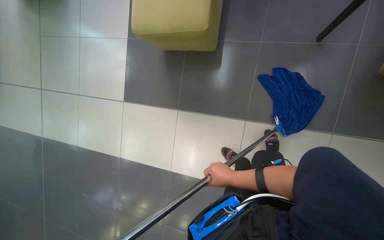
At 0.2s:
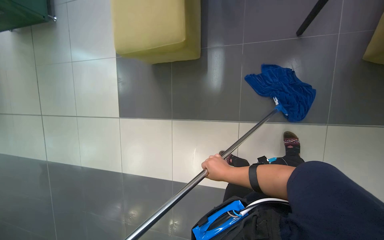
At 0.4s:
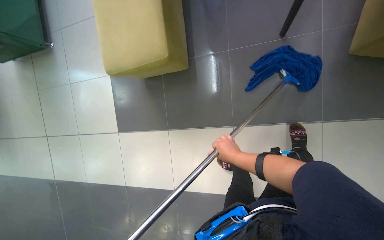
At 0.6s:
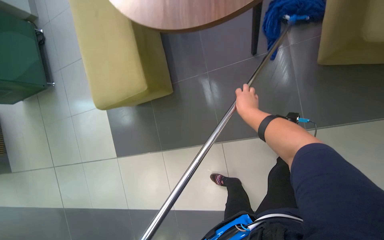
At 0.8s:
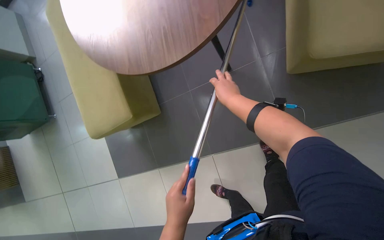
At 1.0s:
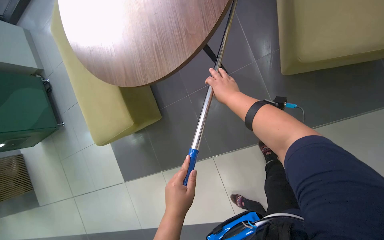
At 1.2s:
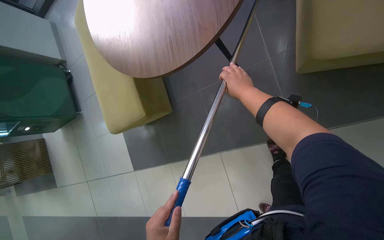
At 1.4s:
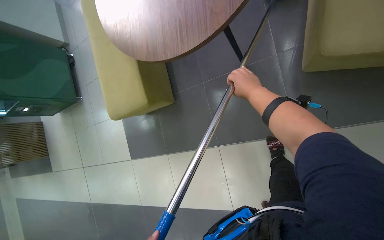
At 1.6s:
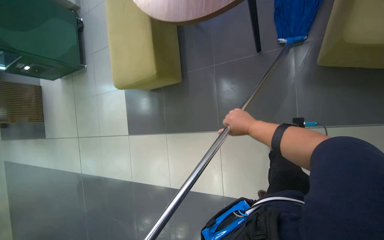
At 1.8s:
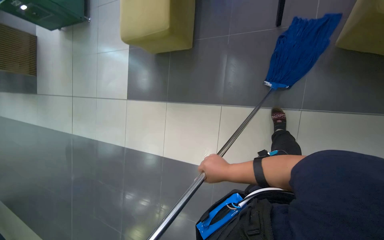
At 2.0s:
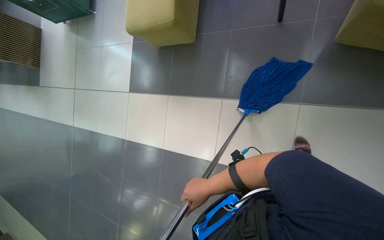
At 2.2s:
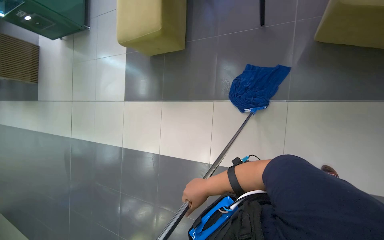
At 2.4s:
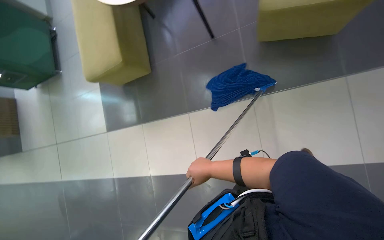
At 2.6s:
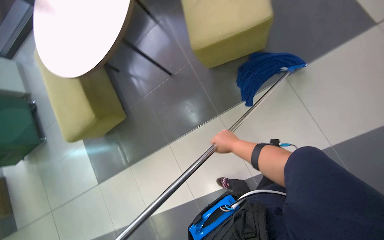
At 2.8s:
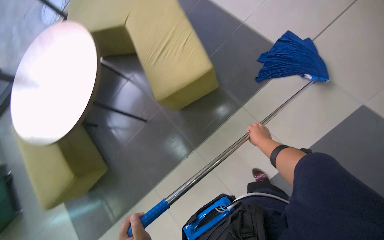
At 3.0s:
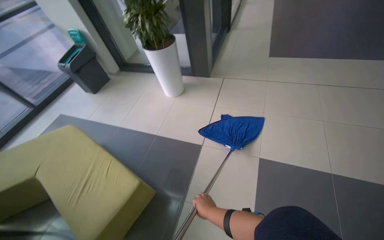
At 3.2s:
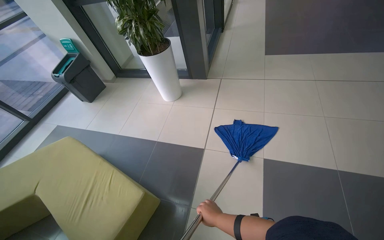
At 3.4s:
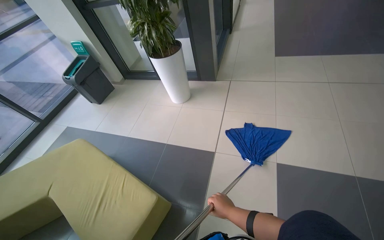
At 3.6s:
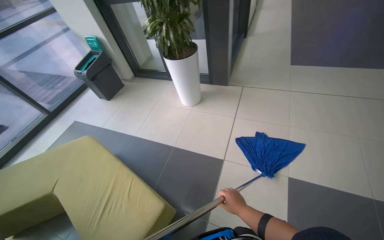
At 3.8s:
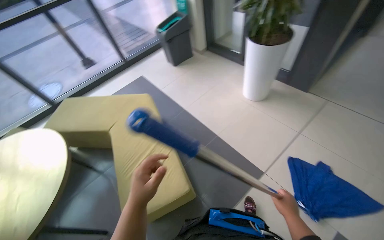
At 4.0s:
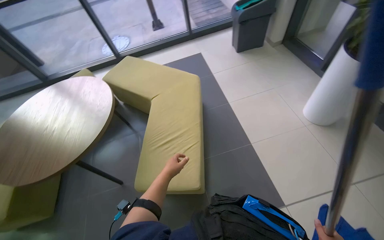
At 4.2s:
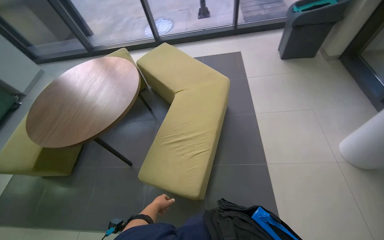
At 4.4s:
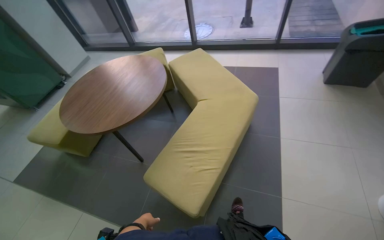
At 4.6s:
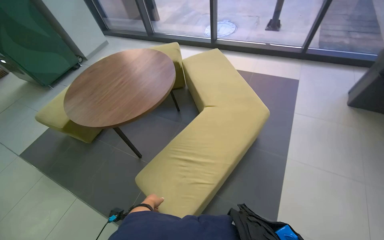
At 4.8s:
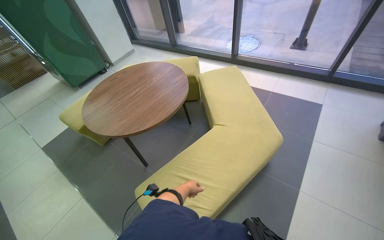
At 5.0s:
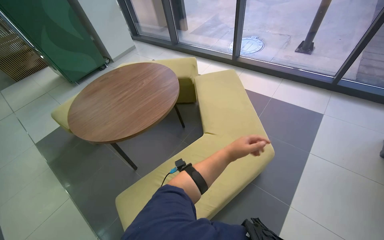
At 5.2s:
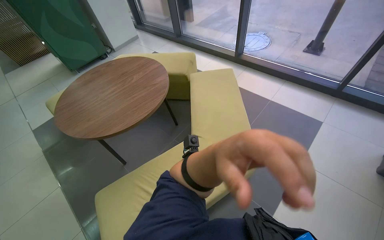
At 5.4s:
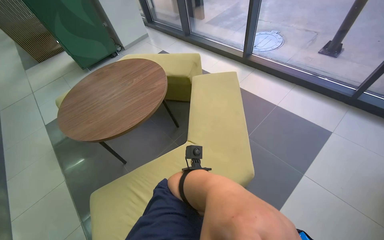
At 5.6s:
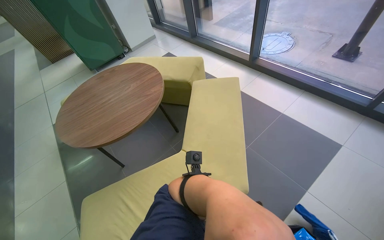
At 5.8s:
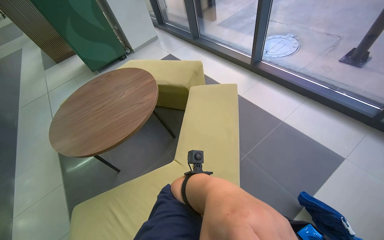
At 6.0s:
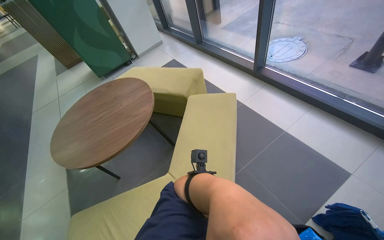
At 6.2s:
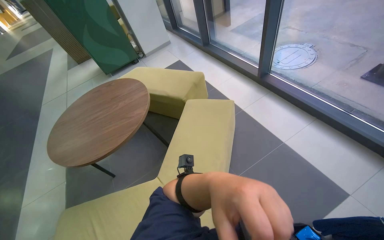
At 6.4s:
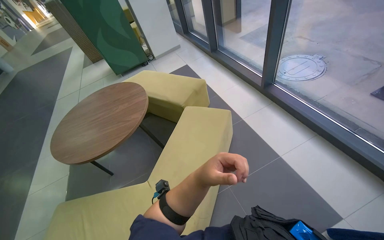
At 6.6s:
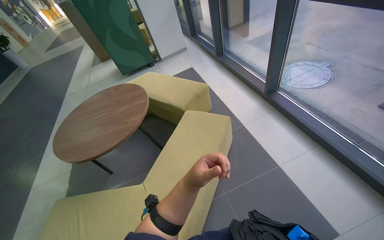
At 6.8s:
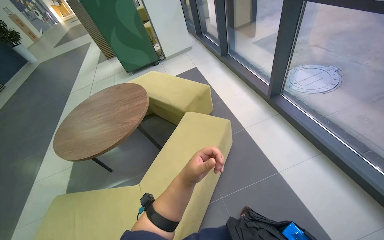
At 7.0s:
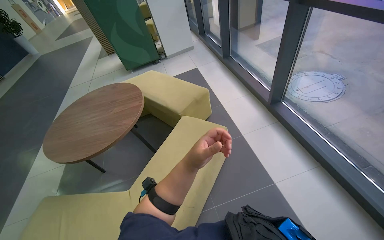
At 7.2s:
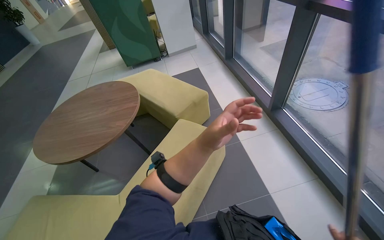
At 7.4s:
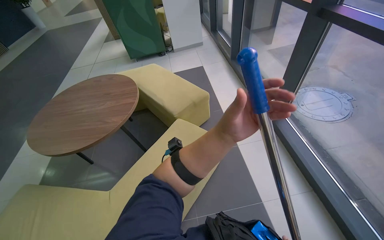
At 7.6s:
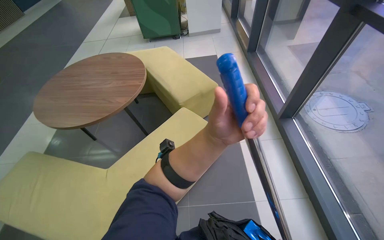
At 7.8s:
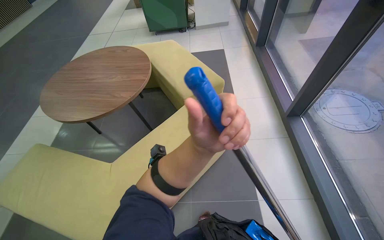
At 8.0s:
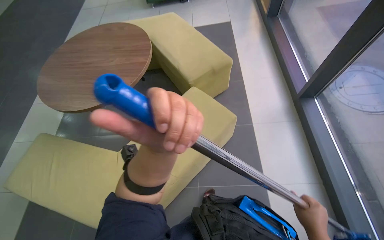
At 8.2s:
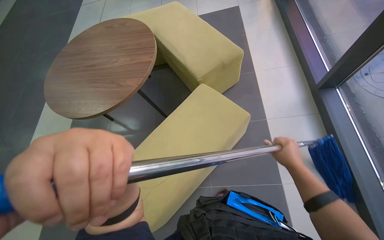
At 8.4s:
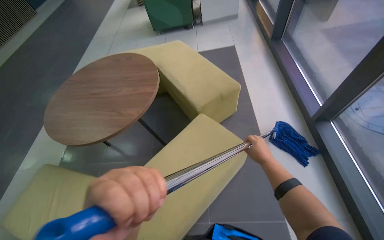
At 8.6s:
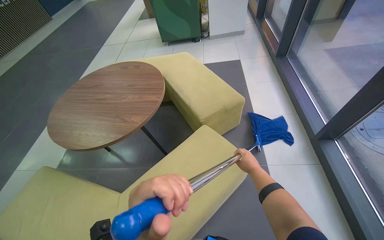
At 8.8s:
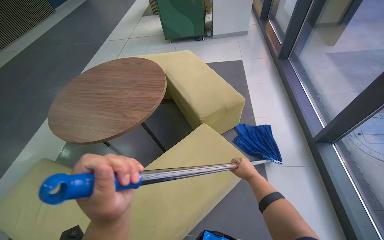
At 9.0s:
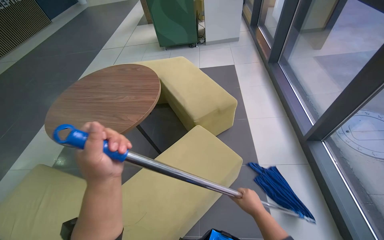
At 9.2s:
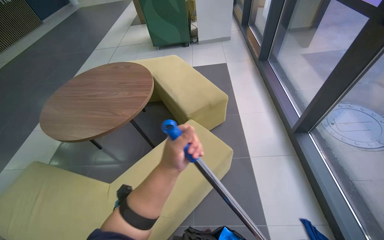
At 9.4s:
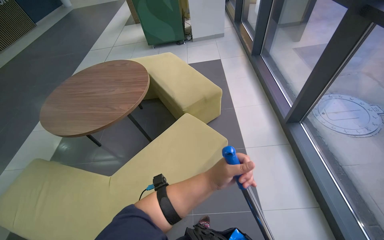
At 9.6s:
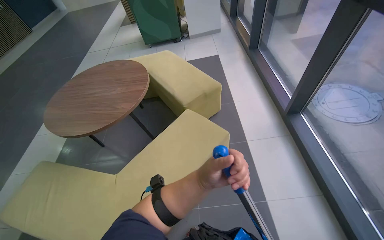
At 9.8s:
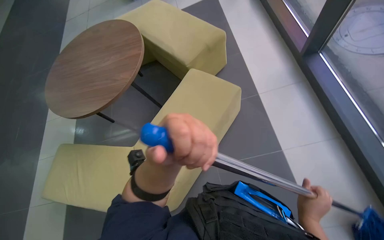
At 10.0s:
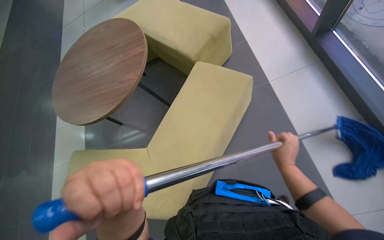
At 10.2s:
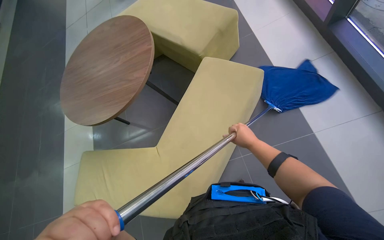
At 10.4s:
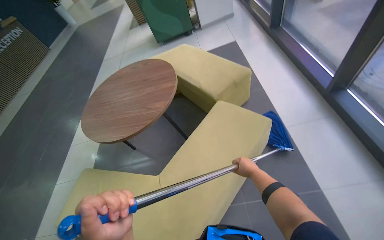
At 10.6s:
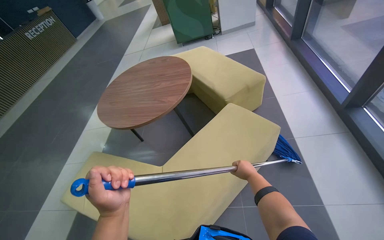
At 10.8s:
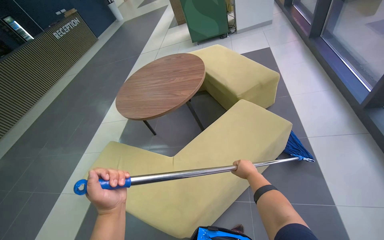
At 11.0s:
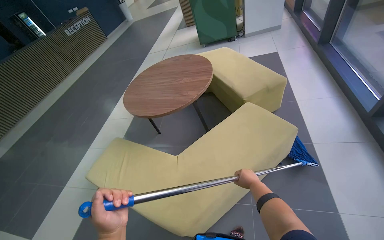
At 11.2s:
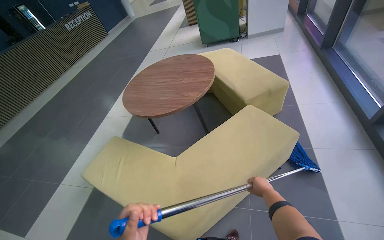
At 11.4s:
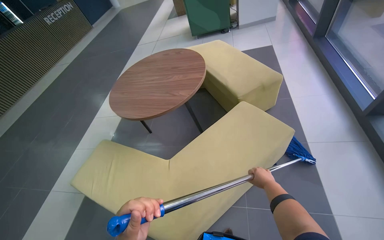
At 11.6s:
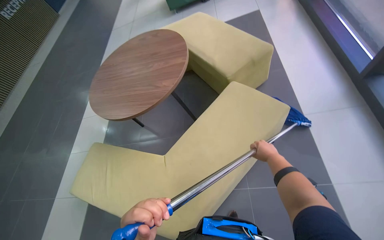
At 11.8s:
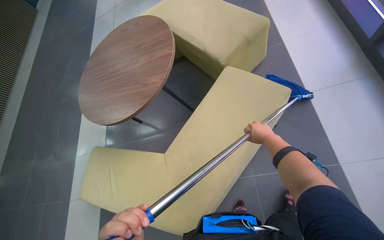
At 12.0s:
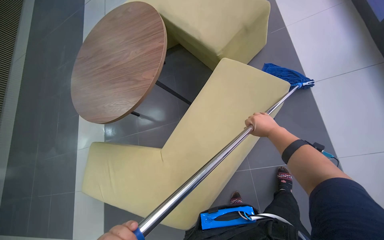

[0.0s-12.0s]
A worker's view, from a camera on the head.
Job: mopping floor.
The whole recording: Mopping floor with blue mop. The worker mops the floor with a blue mop.
4.4s to 6.0s: The camera travels about 1 m. The head turns to the left by some 40 degrees.
6.0s to 7.6s: The wearer moves some 60 cm. The head turns to the left by roughly 35 degrees.
7.6s to 9.0s: The left hand heads to the left, covering roughly 25 cm.
9.0s to 10.4s: The left hand shifts approximately 20 cm down the picture, and moves some 30 cm to the right and comes back.
10.4s to 12.0s: The wearer looks some 15 degrees further downward.

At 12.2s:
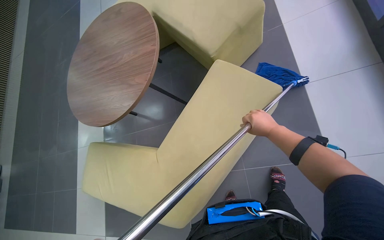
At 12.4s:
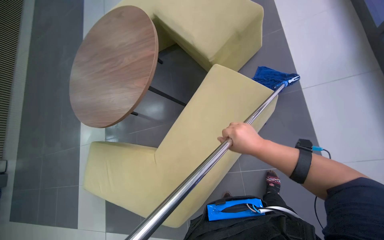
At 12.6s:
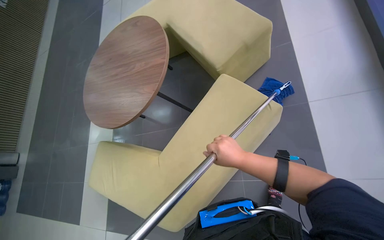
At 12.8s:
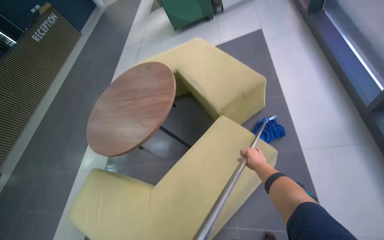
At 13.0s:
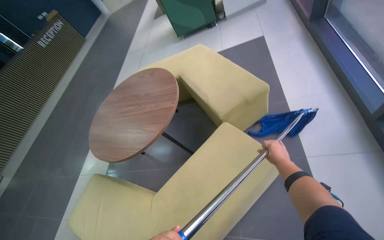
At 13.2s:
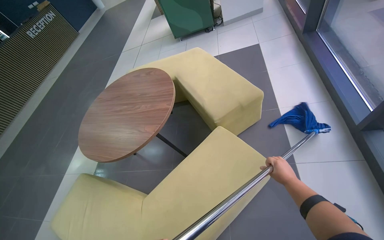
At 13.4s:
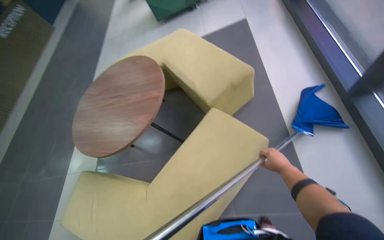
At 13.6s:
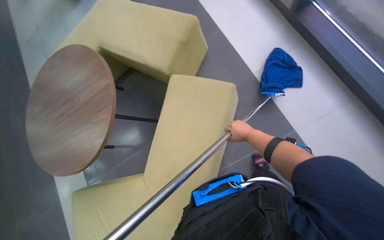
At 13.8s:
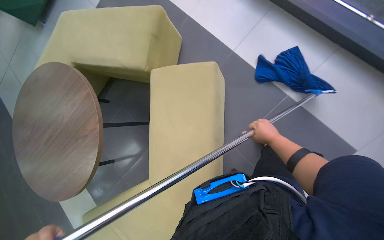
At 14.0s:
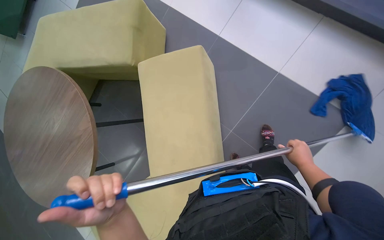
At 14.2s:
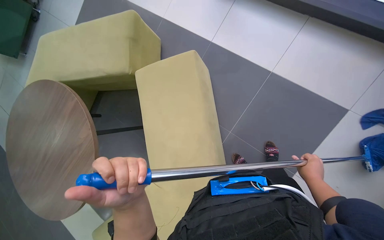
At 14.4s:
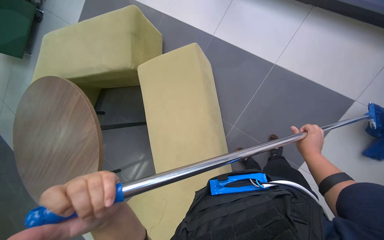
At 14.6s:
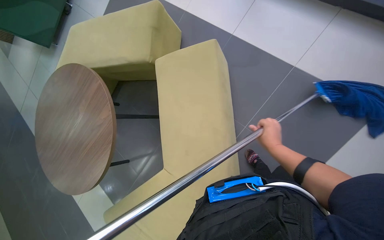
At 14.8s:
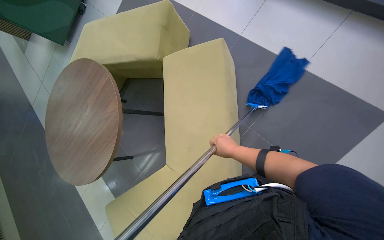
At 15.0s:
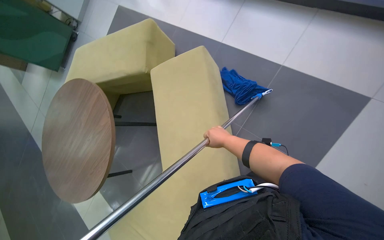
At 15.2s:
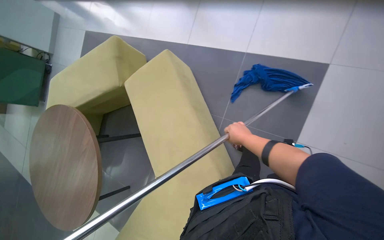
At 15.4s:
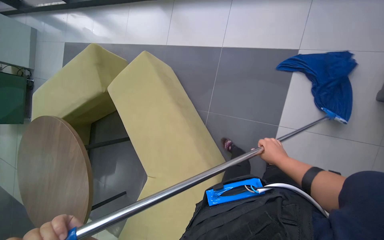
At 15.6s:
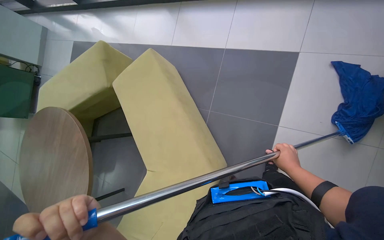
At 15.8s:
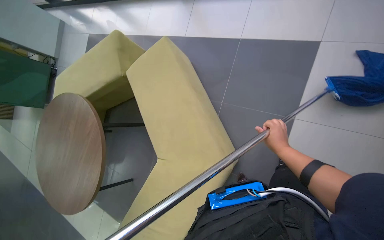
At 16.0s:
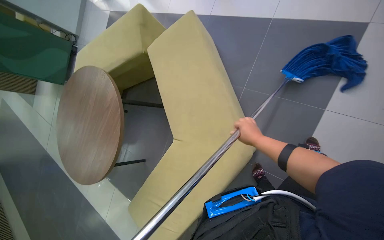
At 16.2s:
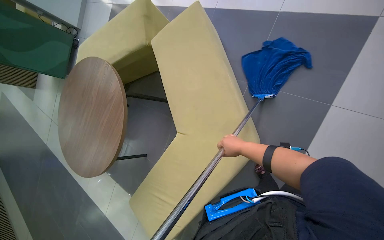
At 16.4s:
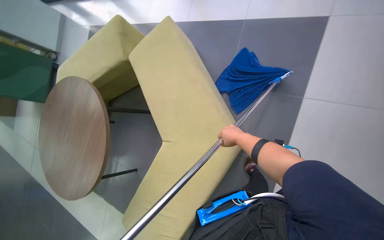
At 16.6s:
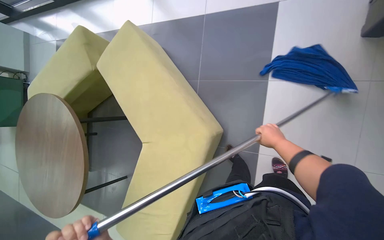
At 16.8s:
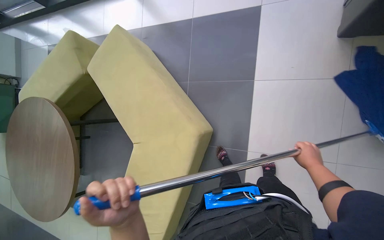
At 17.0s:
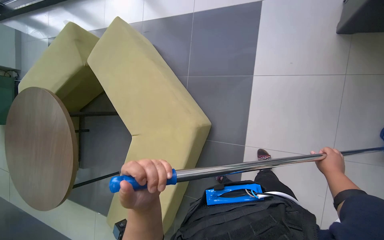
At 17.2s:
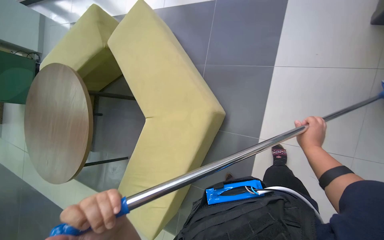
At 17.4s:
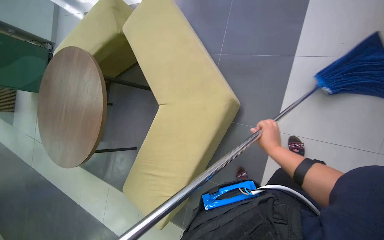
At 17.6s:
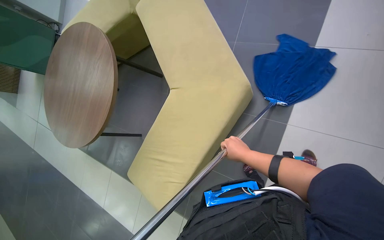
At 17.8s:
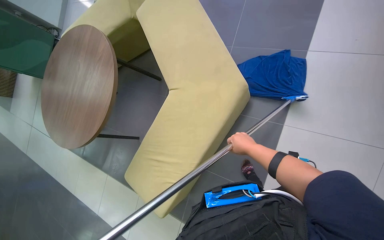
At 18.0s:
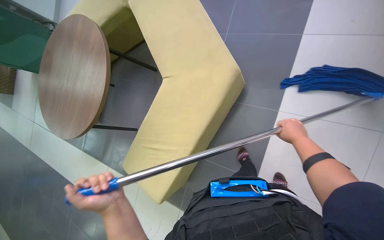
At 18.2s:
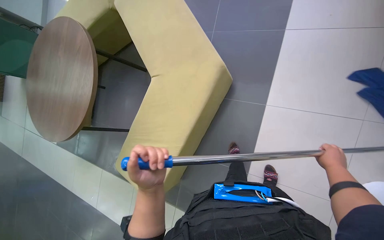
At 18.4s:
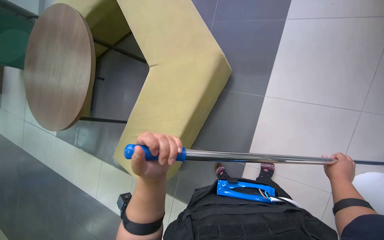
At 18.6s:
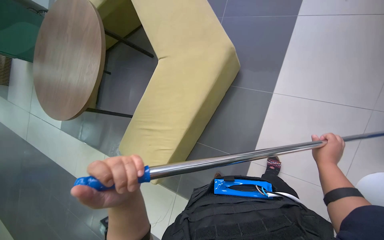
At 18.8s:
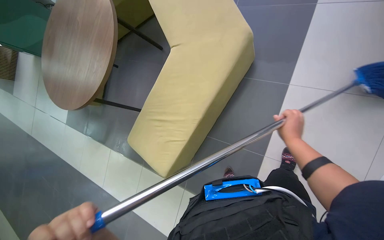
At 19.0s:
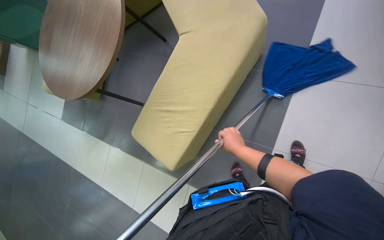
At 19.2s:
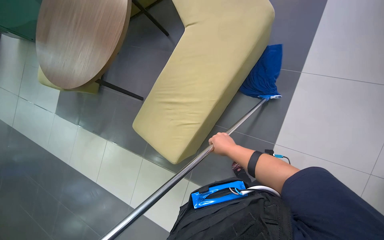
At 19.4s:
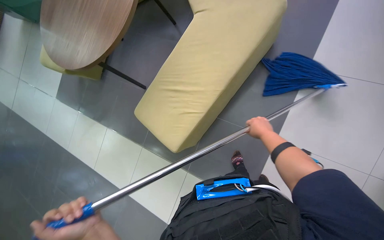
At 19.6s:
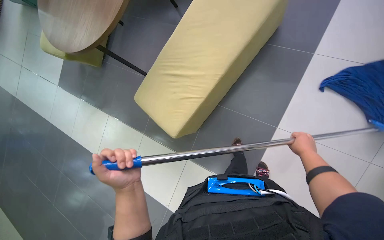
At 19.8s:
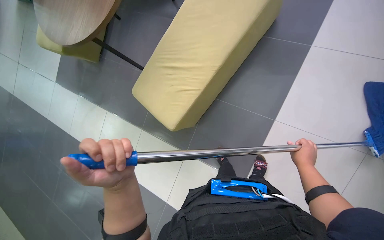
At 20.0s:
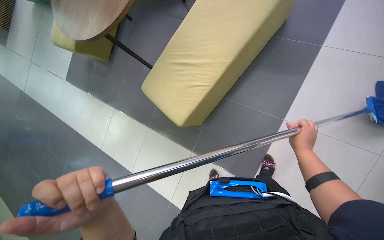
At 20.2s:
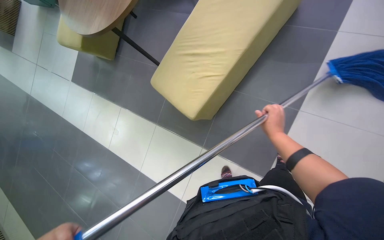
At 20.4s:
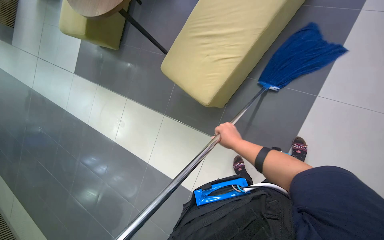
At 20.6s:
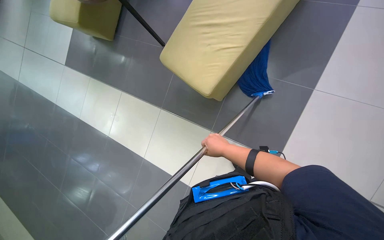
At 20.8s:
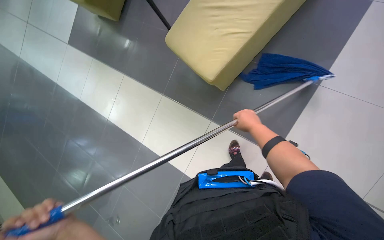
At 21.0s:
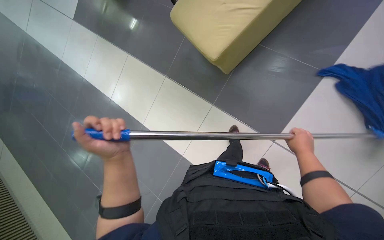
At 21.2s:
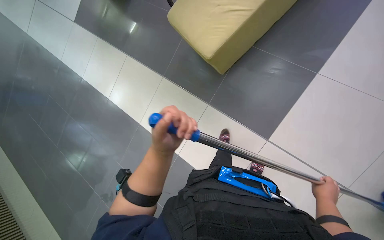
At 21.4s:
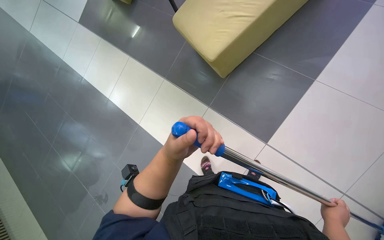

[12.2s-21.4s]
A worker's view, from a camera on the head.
Job: mopping floor.
The whole recording: Mopping floor with blue mop. The worker mops the floor with a blue mop.
12.2s to 13.8s: The scene turns about 25 degrees counterclockwise in the picture.
13.8s to 15.2s: The right hand goes left and right, approximately 30 cm each way, reversing 2 times.
16.8s to 18.4s: The right hand travels to the left and back again, approximately 40 cm each way.
18.4s to 19.8s: The camera is carried some 40 cm.
19.8s to 21.4s: The right hand heads down the picture, covering about 30 cm, and reaches some 50 cm to the left, then returns.
